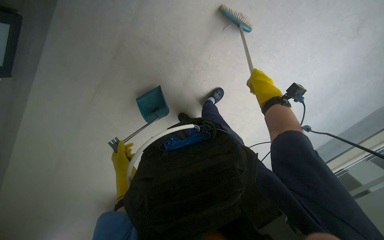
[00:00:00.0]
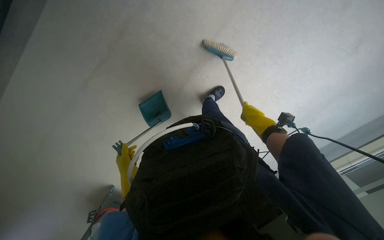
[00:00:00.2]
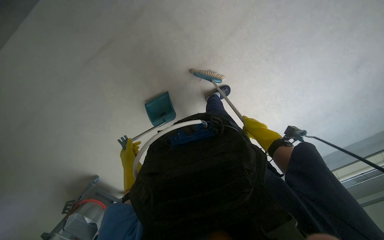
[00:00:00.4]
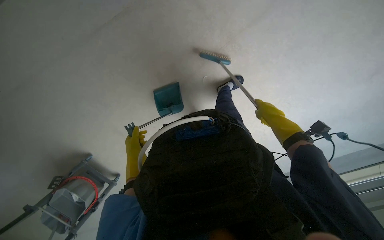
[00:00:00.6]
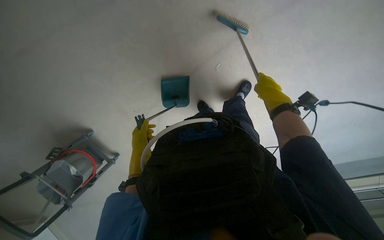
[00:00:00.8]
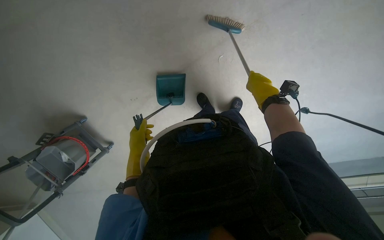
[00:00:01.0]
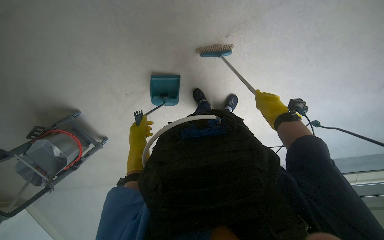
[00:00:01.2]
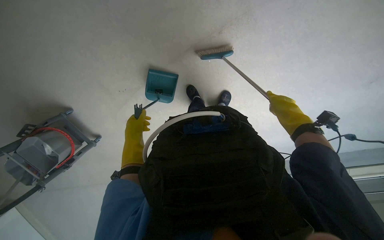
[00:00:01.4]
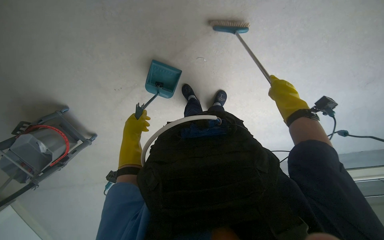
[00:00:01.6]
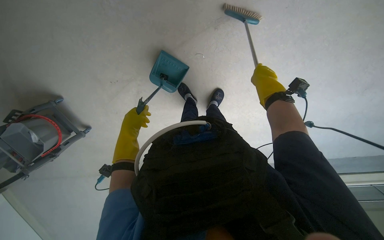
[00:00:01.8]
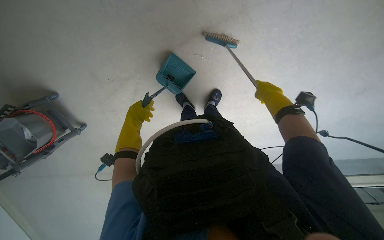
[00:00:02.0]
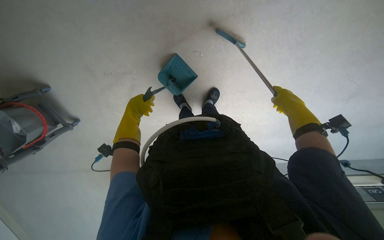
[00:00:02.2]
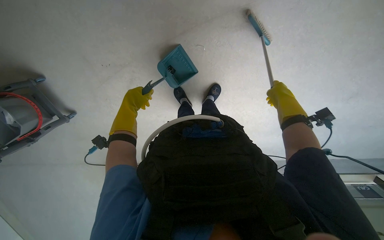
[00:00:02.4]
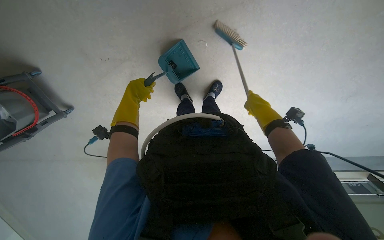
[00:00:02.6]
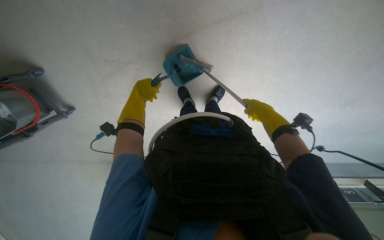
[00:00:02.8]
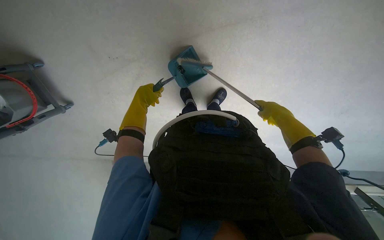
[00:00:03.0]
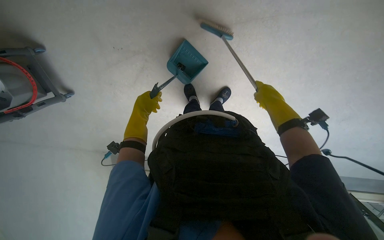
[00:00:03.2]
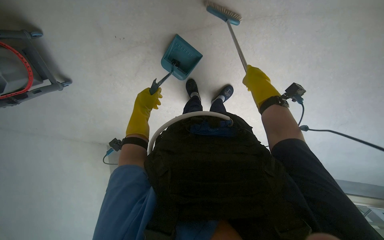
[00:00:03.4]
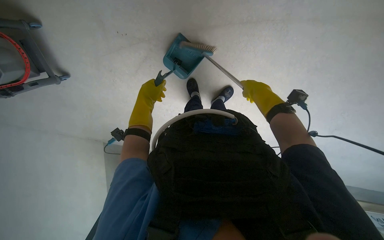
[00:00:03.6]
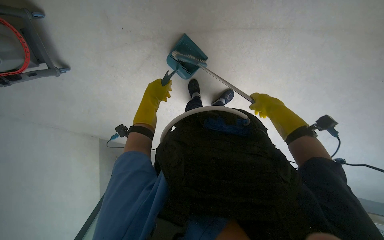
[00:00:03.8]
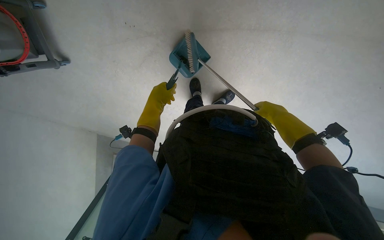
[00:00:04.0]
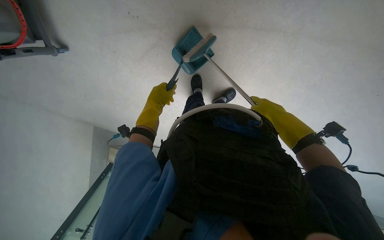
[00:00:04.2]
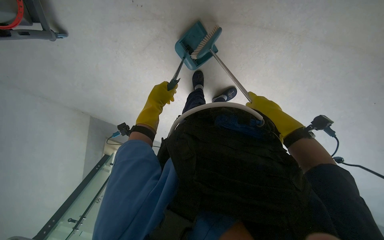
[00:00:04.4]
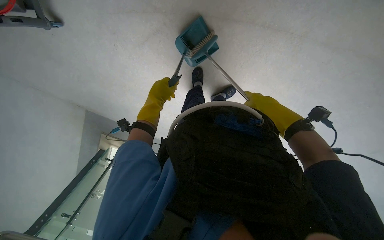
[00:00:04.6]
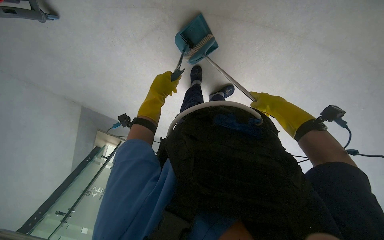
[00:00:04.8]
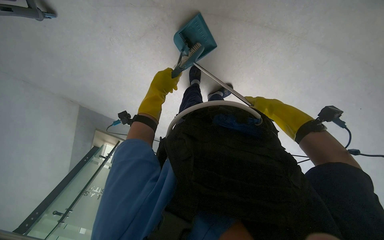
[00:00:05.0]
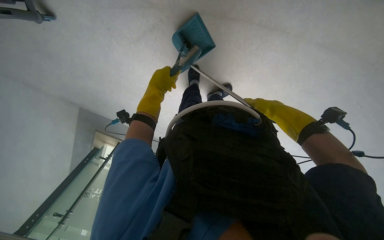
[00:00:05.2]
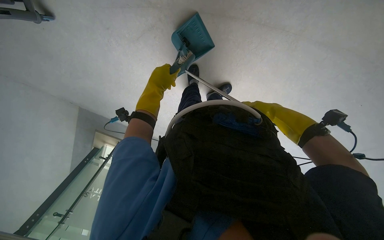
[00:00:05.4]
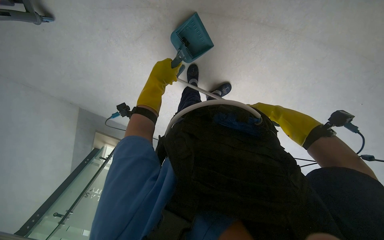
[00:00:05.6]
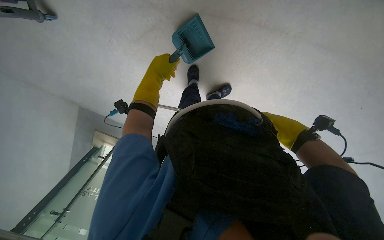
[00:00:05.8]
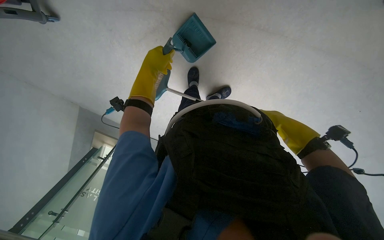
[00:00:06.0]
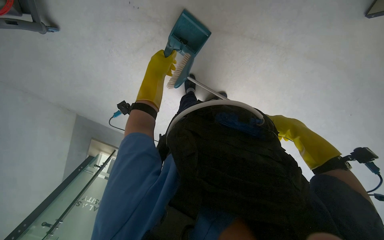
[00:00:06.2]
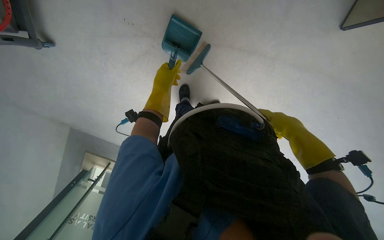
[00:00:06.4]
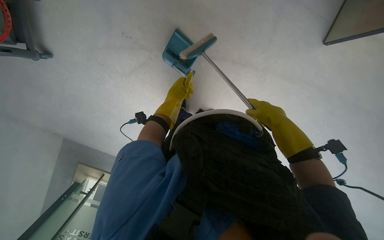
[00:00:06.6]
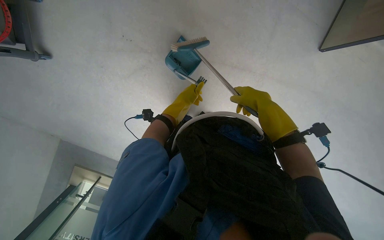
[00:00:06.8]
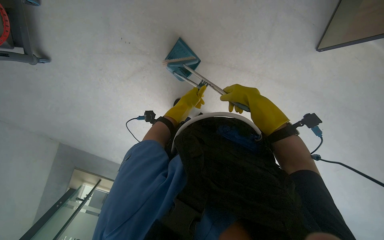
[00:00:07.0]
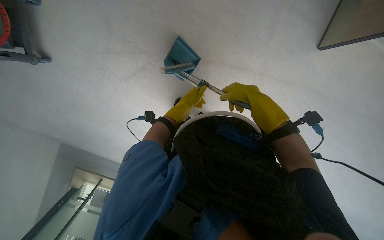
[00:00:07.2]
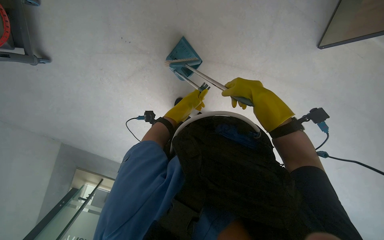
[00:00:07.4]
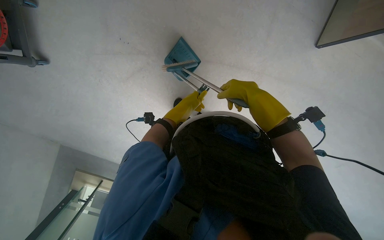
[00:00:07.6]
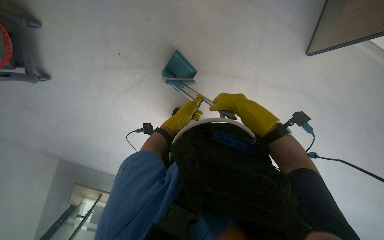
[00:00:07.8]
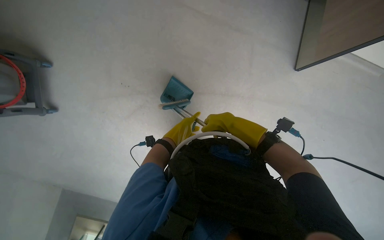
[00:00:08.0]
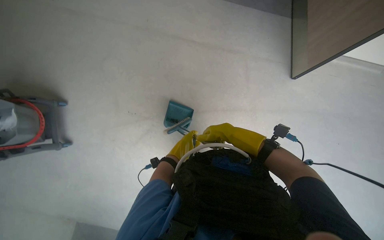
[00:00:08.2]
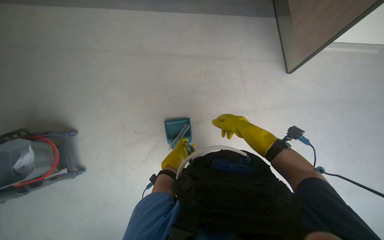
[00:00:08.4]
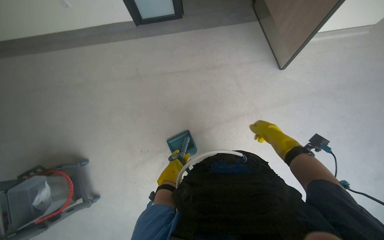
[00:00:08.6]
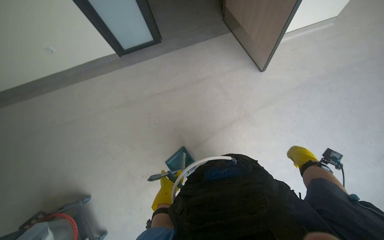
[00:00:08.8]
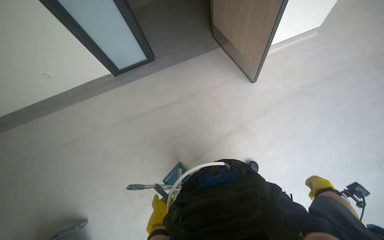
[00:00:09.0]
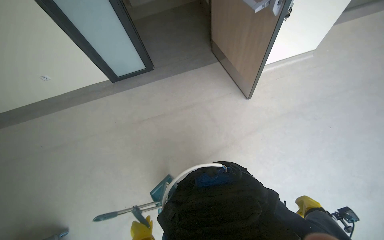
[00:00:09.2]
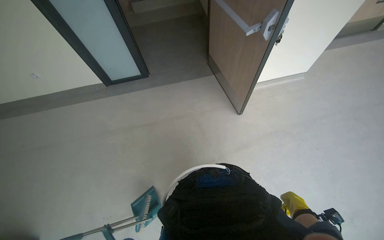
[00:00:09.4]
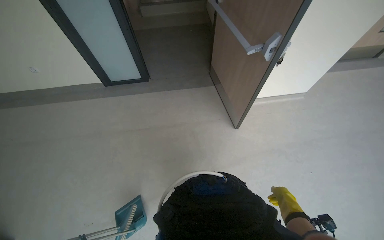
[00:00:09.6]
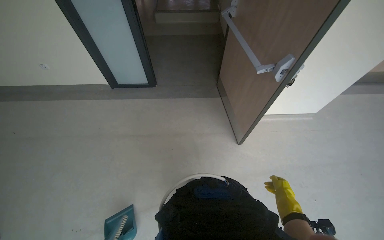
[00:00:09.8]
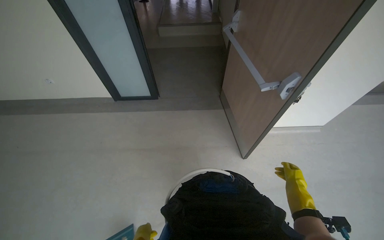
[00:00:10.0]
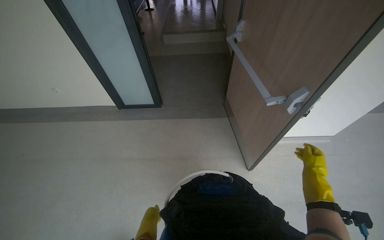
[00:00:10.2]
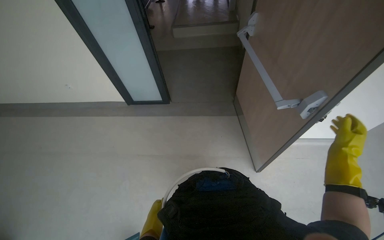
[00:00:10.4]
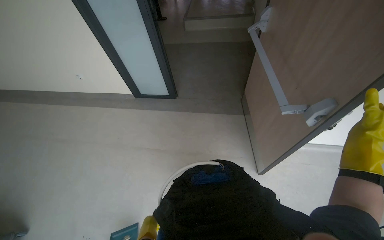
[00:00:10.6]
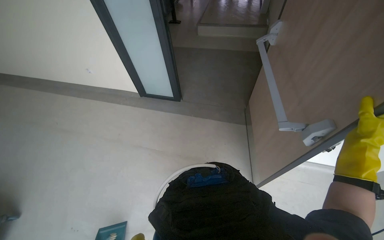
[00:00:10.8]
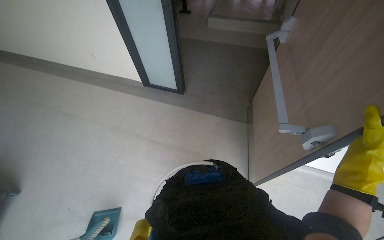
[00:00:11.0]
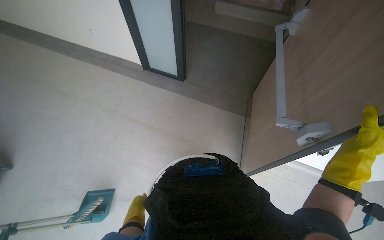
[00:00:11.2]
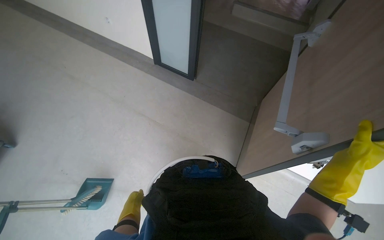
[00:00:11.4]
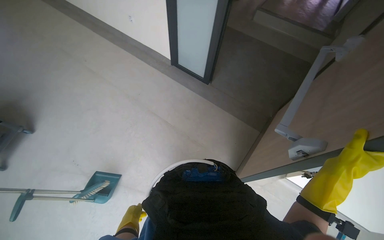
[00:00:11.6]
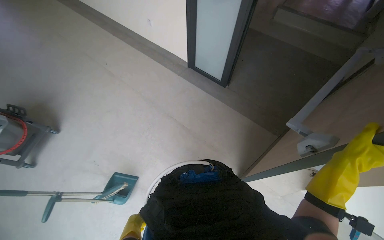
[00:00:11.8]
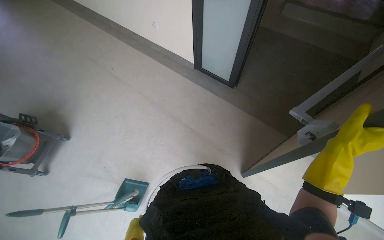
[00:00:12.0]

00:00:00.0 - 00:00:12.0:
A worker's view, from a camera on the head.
Job: sweeping floor.
The whole recording: Sweeping floor with brush and dustpan. The worker sweeps the floor using a brush and dustpan.
00:00:00.0 - 00:00:01.6: The right hand swings up and down the picture, roughly 15 cm each way, with 2 reversals; the left hand moves to the right, about 15 cm.
00:00:03.0 - 00:00:04.4: The view tips downward by approximately 15 degrees.
00:00:06.0 - 00:00:07.6: The wearer looks about 15 degrees further upward. The left hand goes approximately 10 cm to the right.
00:00:07.6 - 00:00:09.0: The view tilts about 40 degrees upward. The scene rotates counterclockwise by roughly 45 degrees.
00:00:09.0 - 00:00:10.4: The view tilts approximately 20 degrees upward. The right hand travels up the picture by approximately 50 cm.
00:00:10.4 - 00:00:12.0: The wearer's head swings about 35 degrees to the left.

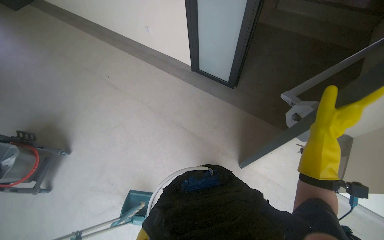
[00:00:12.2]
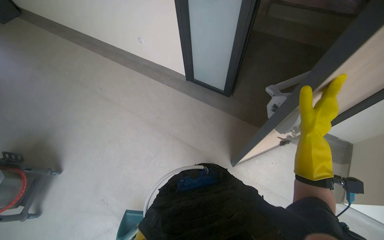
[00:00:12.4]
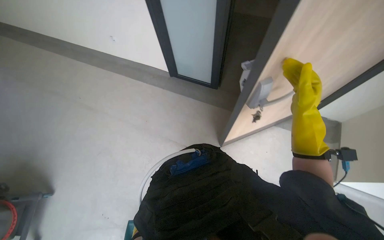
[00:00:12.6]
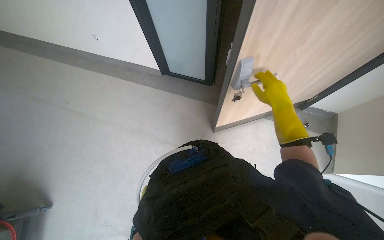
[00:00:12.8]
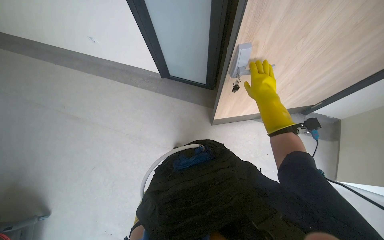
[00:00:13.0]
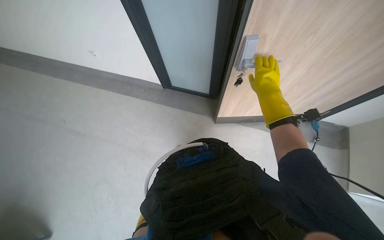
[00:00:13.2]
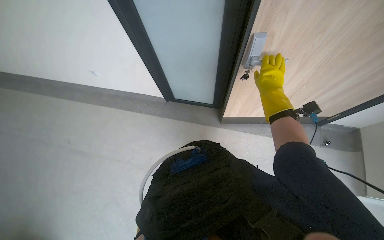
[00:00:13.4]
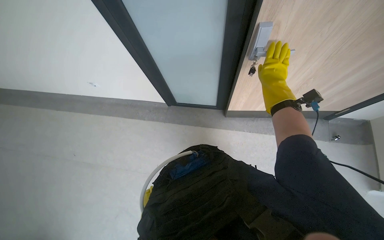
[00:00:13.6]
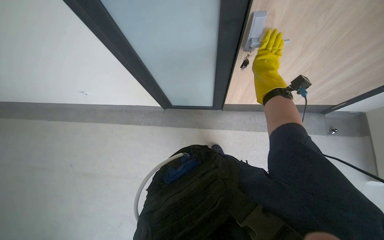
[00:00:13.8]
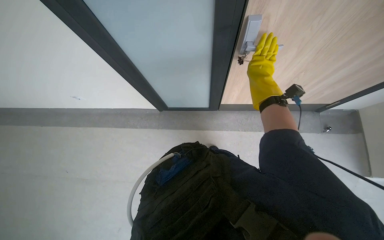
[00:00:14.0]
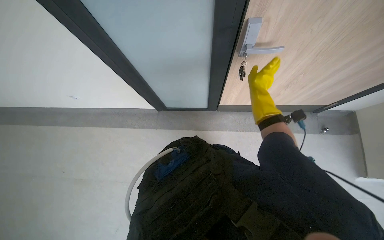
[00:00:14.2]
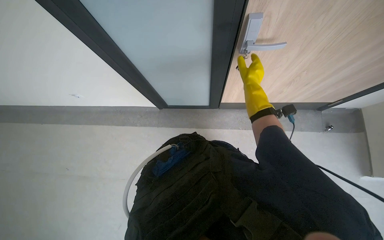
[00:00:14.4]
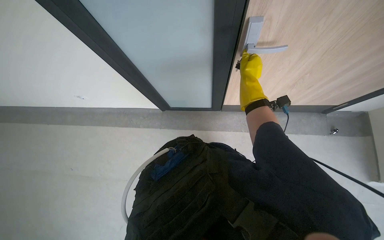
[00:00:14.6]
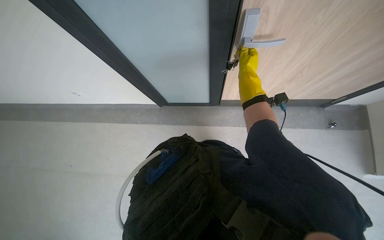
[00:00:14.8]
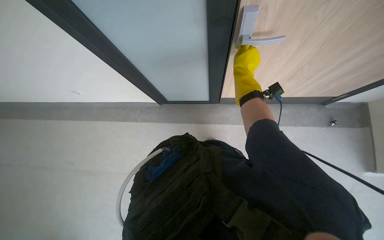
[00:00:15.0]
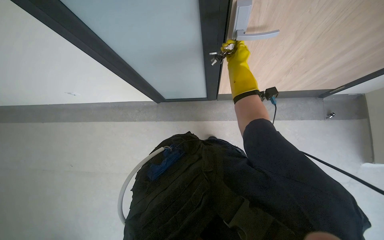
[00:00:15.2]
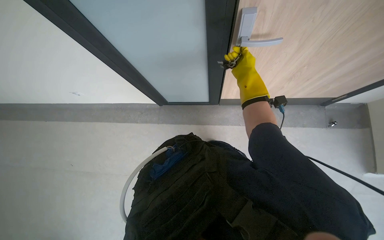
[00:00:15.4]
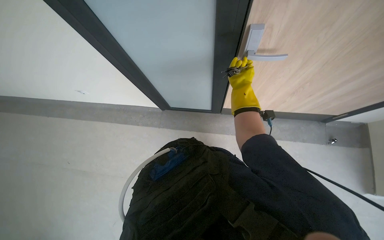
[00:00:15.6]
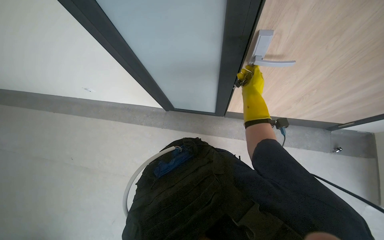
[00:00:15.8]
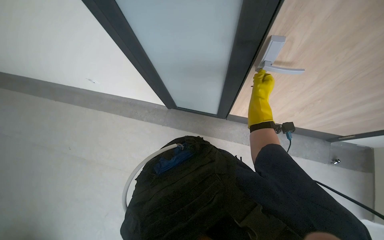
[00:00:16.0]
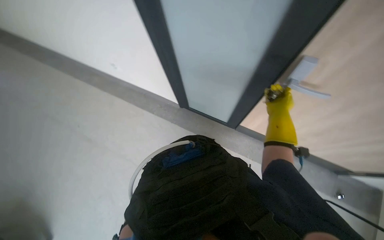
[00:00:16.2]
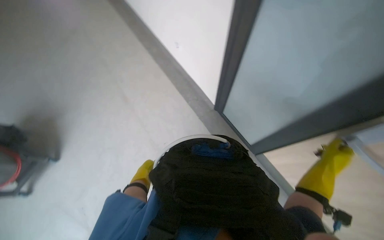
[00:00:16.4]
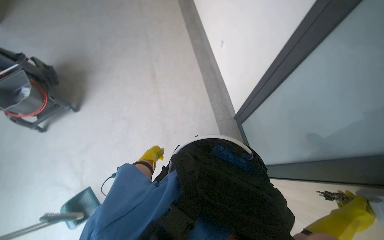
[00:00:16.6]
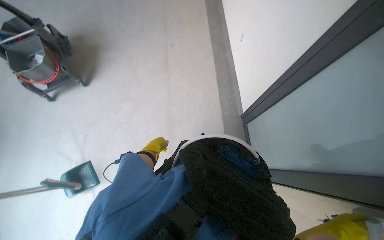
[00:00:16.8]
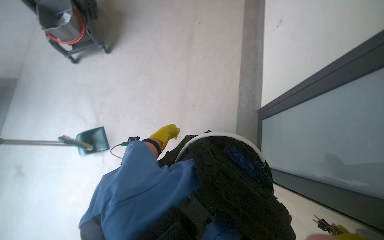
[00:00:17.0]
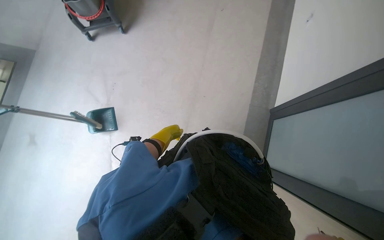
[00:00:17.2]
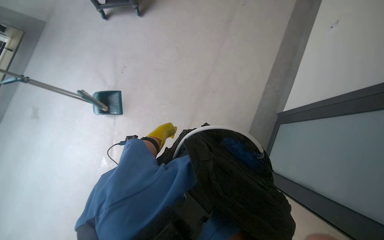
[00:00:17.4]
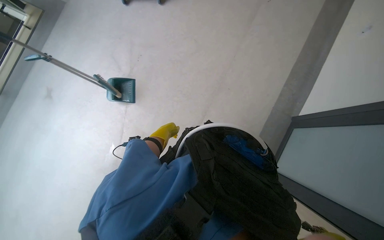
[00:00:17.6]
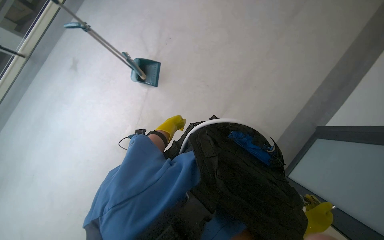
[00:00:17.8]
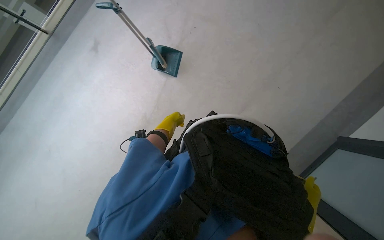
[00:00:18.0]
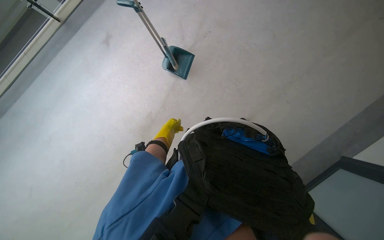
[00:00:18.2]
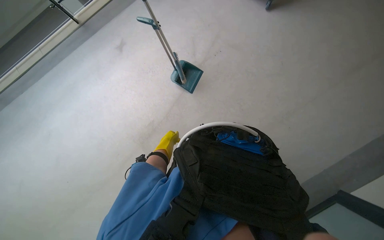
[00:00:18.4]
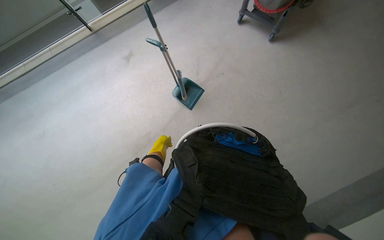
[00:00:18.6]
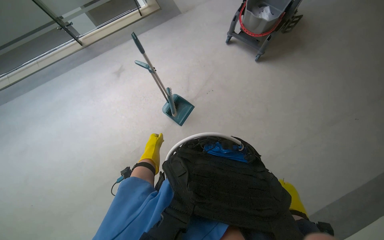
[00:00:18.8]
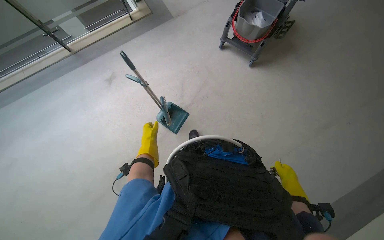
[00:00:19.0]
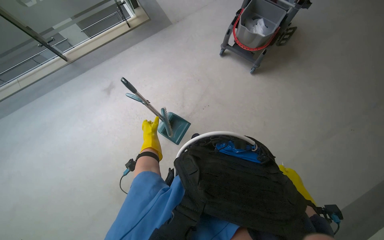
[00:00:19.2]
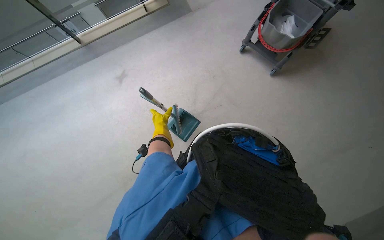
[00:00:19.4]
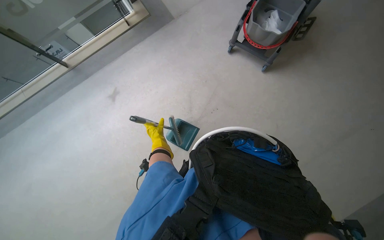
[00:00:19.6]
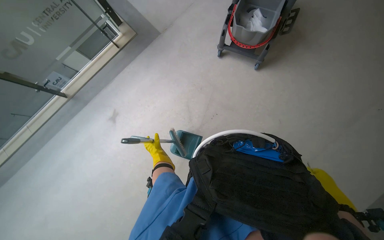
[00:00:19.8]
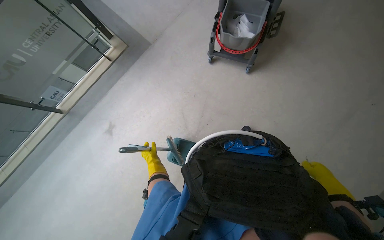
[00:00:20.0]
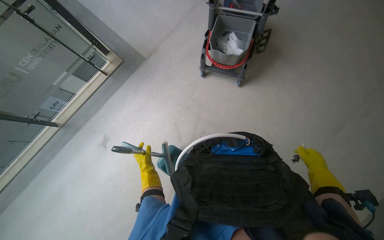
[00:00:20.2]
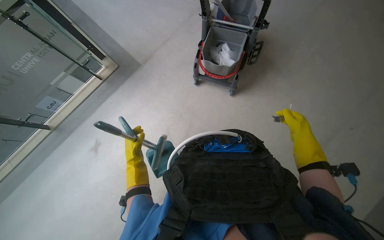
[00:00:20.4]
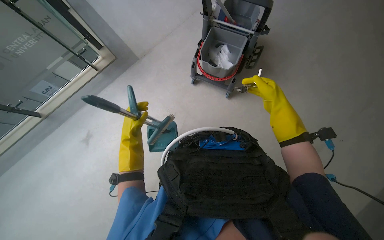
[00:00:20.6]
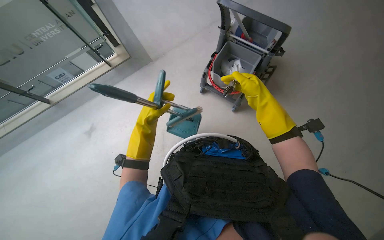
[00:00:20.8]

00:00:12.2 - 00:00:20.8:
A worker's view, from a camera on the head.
Job: sweeping floor.
The whole recording: Sweeping floor with brush and dustpan. The worker sweeps the floor using a brush and dustpan.
00:00:12.2 - 00:00:13.6: The right hand goes some 30 cm farther from the camera and up the picture.
00:00:15.0 - 00:00:16.6: The head turns to the left by some 75 degrees.
00:00:16.6 - 00:00:18.0: The head turns to the left by approximately 60 degrees. The camera pitches downward, by some 25 degrees.
00:00:18.0 - 00:00:19.4: The camera travels roughly 50 cm.
00:00:19.4 - 00:00:20.8: The head travels some 40 cm.
